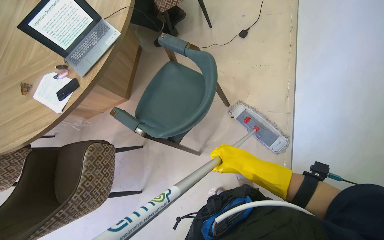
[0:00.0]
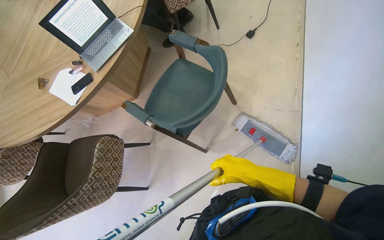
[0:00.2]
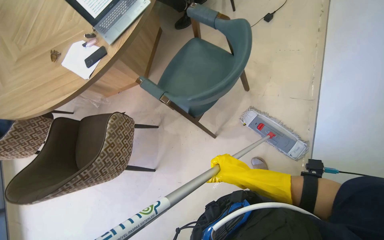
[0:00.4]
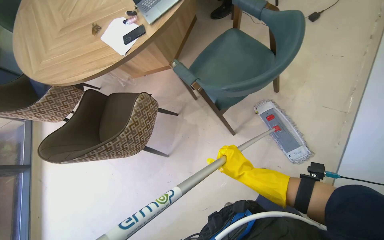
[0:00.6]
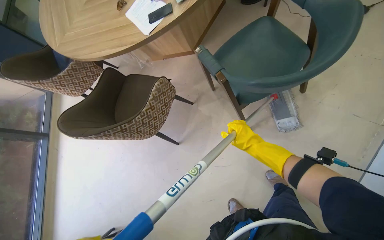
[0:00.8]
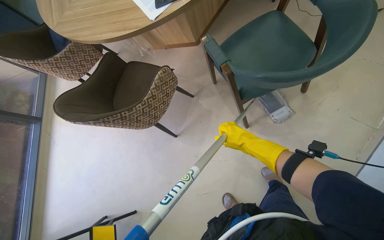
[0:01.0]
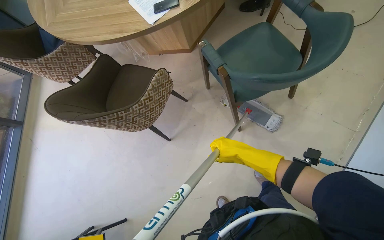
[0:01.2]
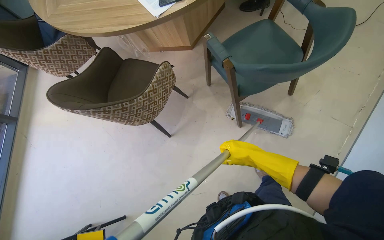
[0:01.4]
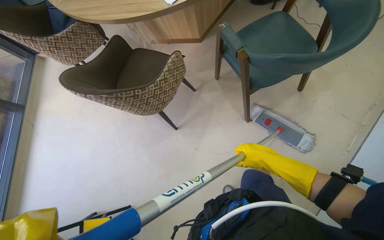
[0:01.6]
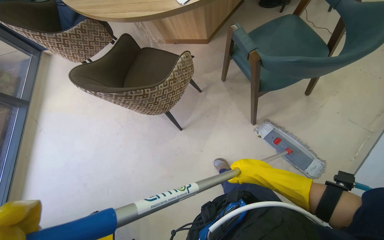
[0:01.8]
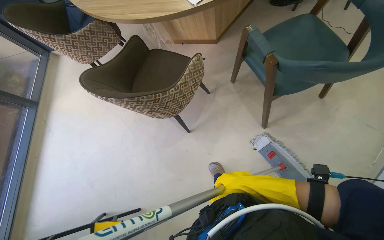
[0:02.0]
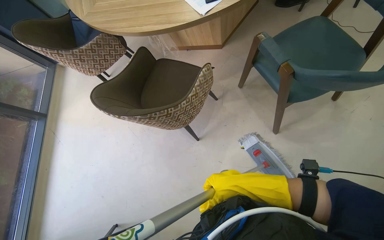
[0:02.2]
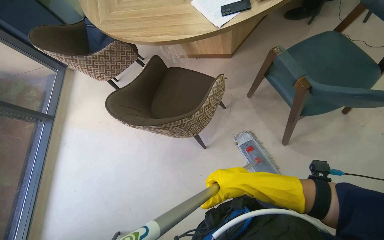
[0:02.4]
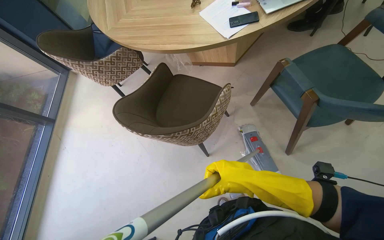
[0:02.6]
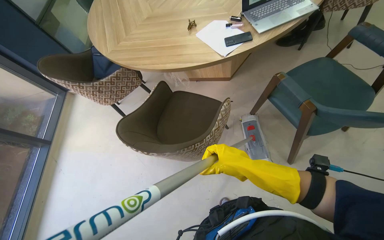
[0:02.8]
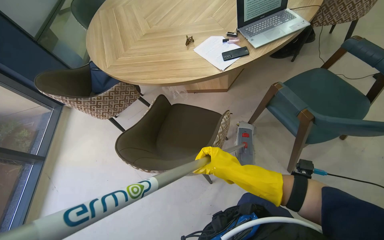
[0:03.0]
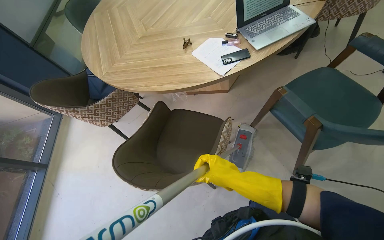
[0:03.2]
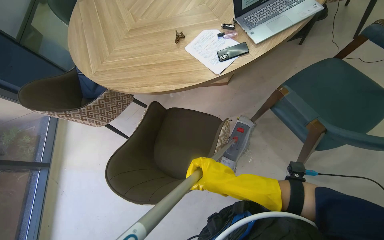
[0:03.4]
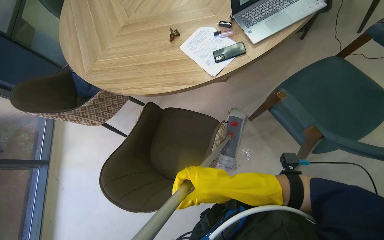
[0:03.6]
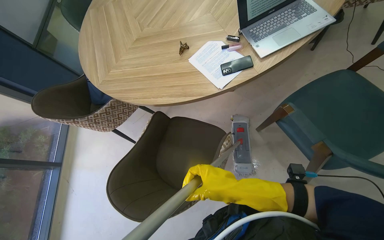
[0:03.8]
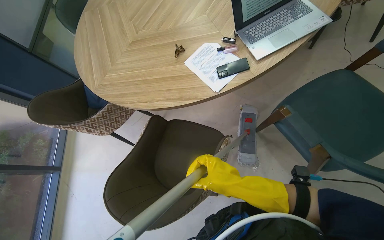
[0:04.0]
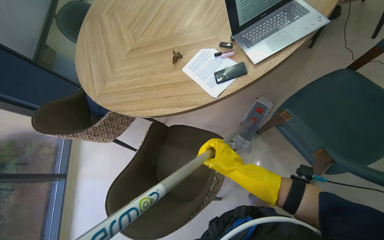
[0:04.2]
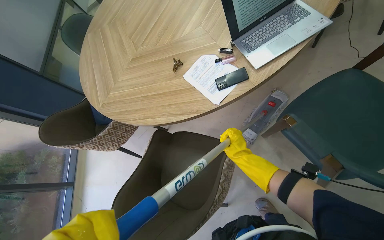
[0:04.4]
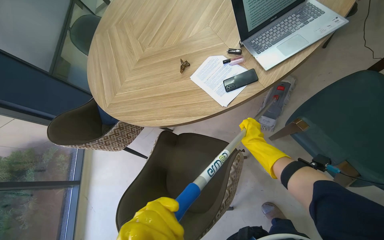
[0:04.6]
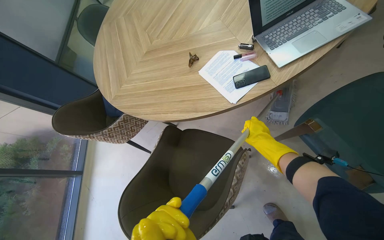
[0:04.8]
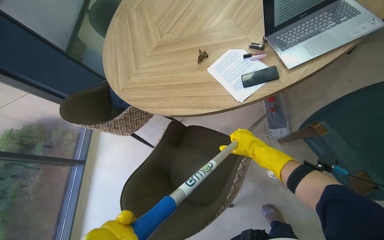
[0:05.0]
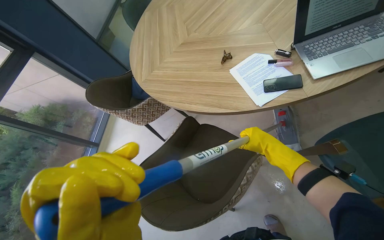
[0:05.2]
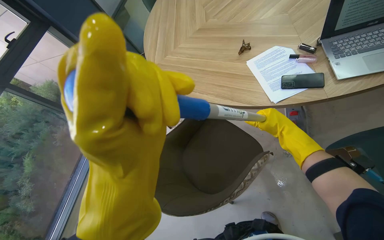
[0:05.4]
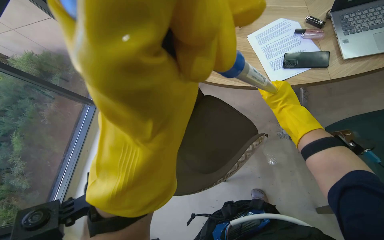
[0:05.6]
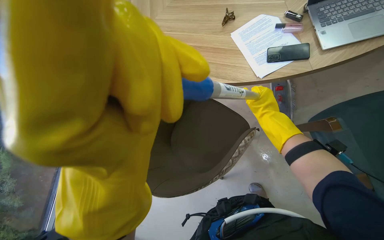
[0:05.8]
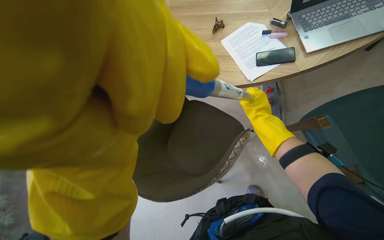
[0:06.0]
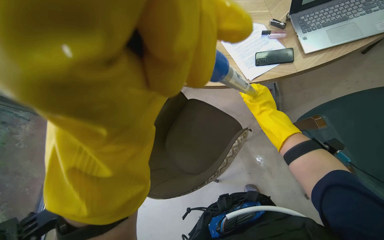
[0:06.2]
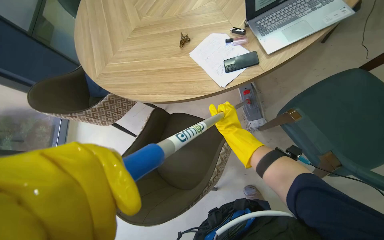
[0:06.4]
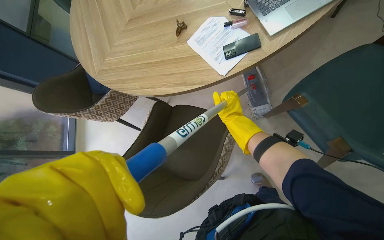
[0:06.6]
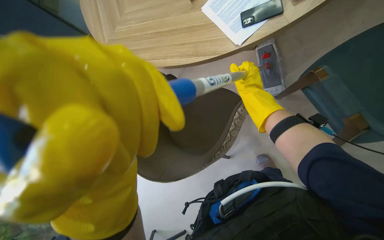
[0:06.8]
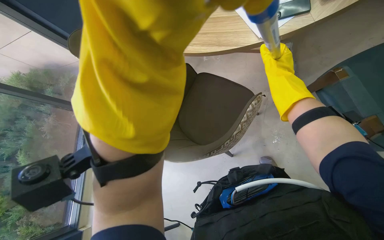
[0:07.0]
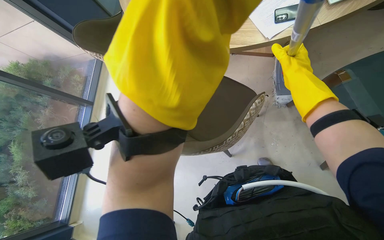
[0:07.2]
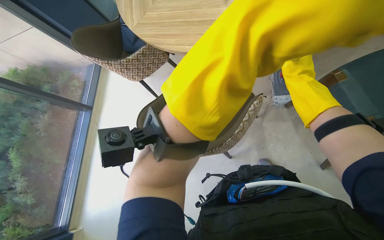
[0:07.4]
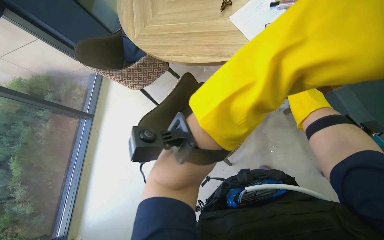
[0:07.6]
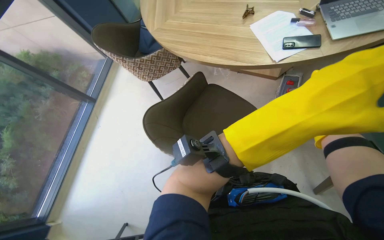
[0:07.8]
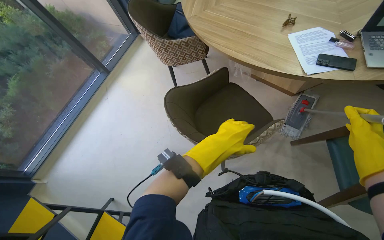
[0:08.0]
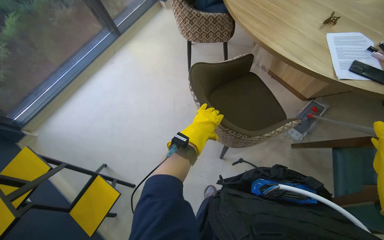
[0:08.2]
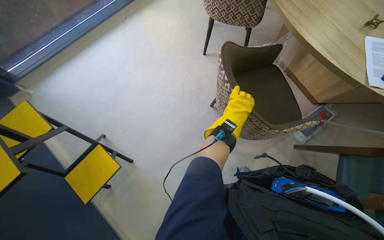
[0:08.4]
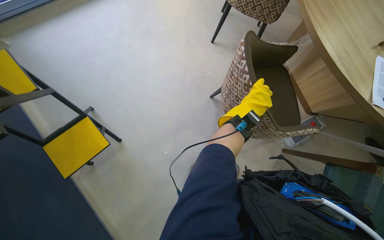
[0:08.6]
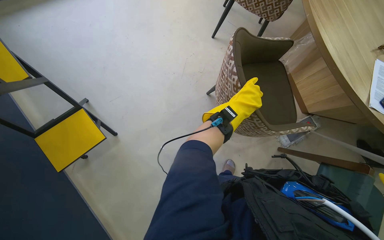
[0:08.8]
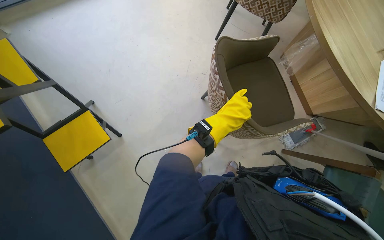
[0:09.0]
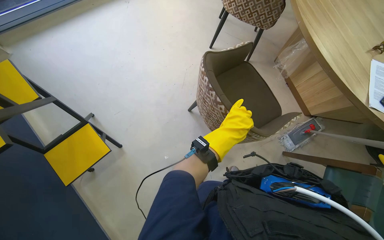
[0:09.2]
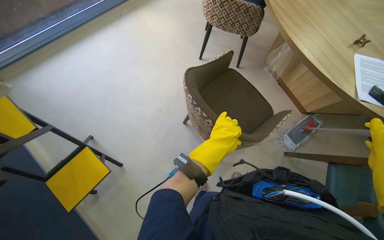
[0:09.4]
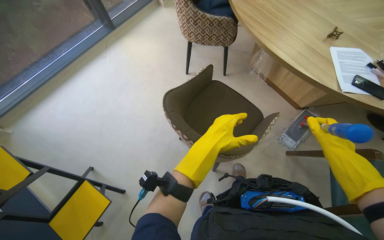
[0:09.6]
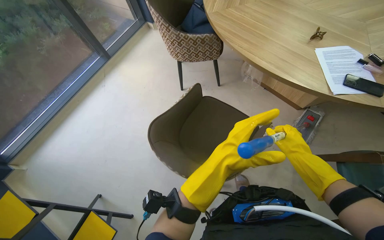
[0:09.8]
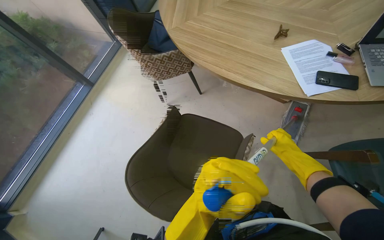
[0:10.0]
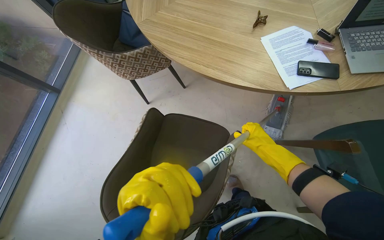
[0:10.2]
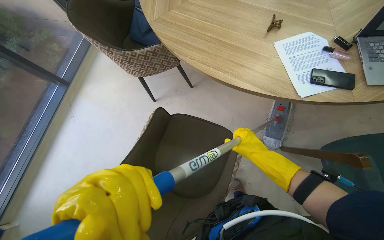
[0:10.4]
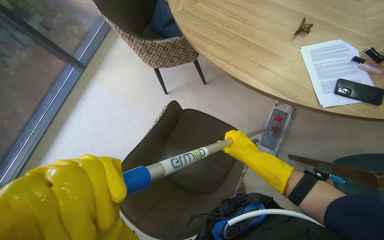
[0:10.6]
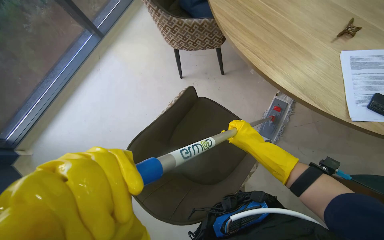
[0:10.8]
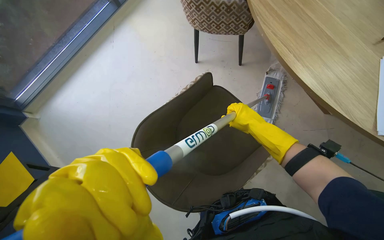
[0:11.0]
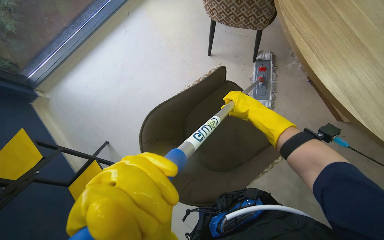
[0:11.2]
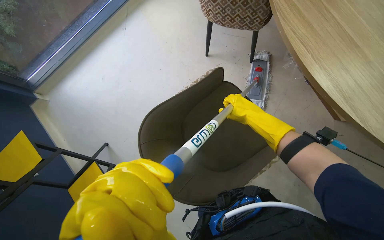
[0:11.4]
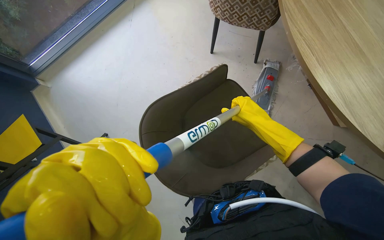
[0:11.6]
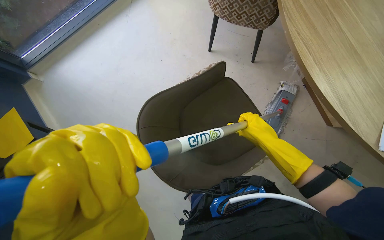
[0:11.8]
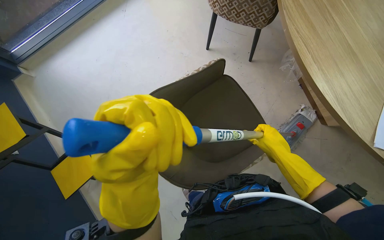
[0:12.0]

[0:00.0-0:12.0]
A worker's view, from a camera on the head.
Job: mopping floor.
The whole recording: Mopping floor. The worker continues mopping the floor in the office.
0:00.0 to 0:01.6: The camera is carried roughly 50 cm. The scene turns some 25 degrees clockwise in the picture.
0:01.6 to 0:03.0: The view tilts some 10 degrees upward. The right hand is displaced to the left by approximately 40 cm.
0:03.0 to 0:04.4: The right hand shifts roughly 20 cm farther from the camera.
0:04.4 to 0:06.0: The right hand moves up the picture, about 10 cm.
0:07.6 to 0:09.0: The camera travels roughly 50 cm. The camera pitches downward, by about 15 degrees. The scene rotates clockwise by about 55 degrees.
0:09.0 to 0:10.4: The camera travels approximately 50 cm. Everything in view rotates about 40 degrees counterclockwise.
0:10.4 to 0:12.0: The view tips downward by roughly 15 degrees. Everything in view rotates about 35 degrees clockwise.

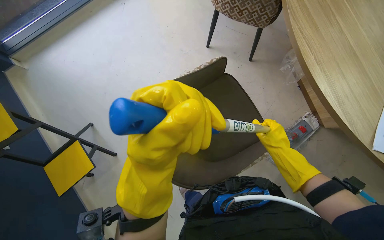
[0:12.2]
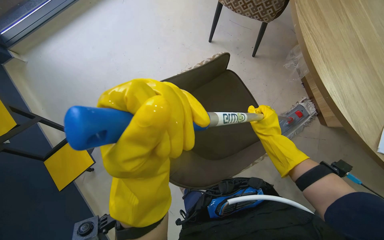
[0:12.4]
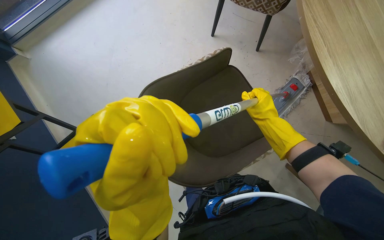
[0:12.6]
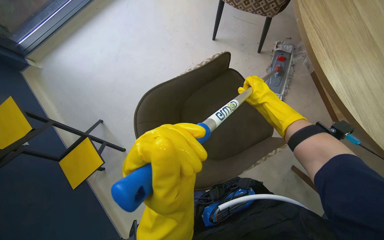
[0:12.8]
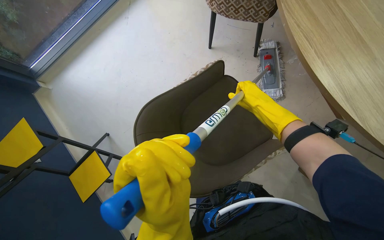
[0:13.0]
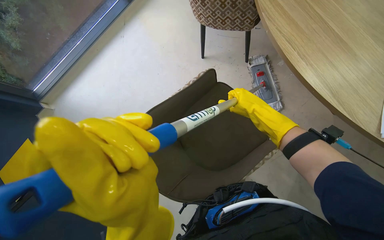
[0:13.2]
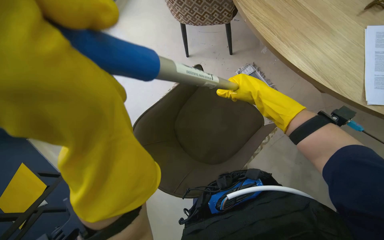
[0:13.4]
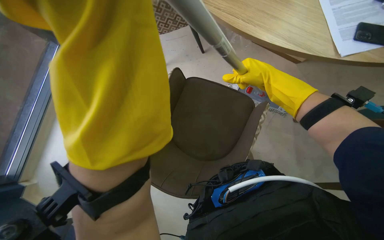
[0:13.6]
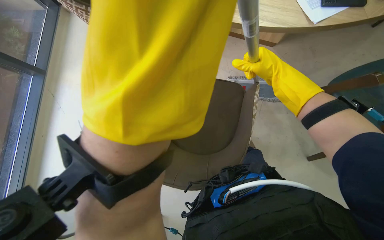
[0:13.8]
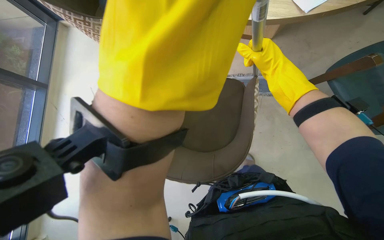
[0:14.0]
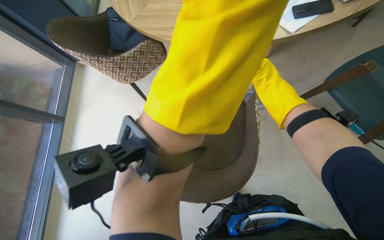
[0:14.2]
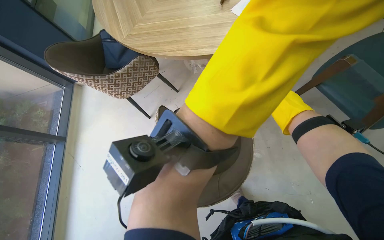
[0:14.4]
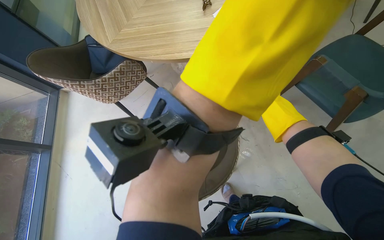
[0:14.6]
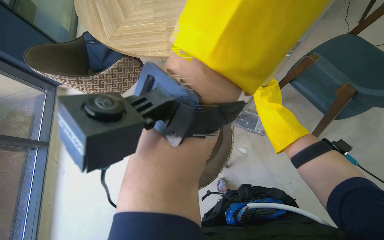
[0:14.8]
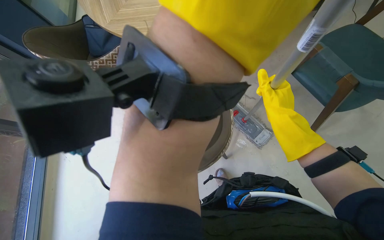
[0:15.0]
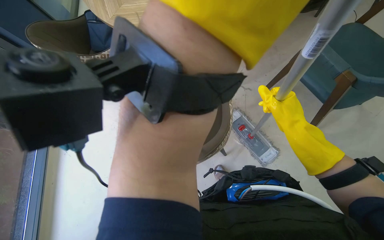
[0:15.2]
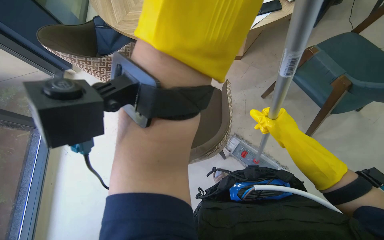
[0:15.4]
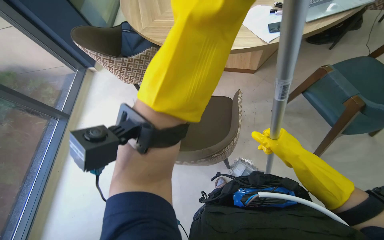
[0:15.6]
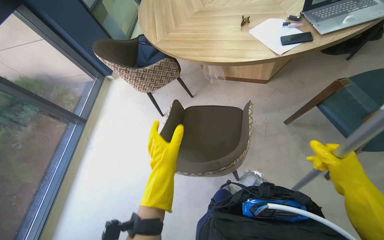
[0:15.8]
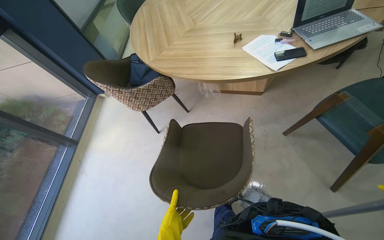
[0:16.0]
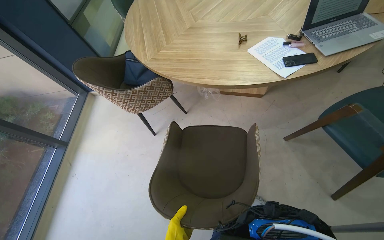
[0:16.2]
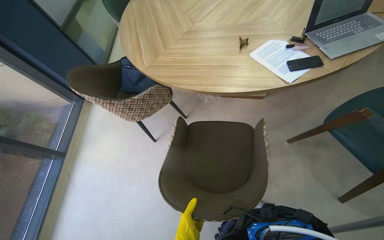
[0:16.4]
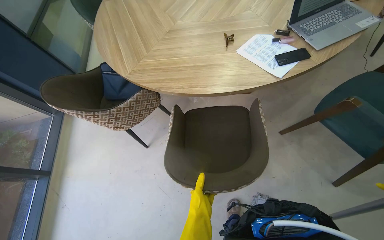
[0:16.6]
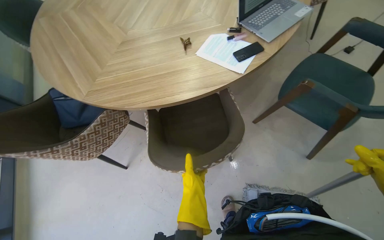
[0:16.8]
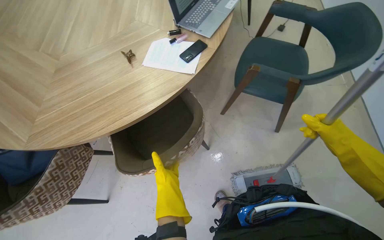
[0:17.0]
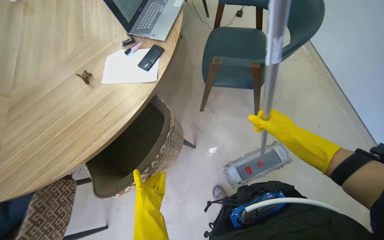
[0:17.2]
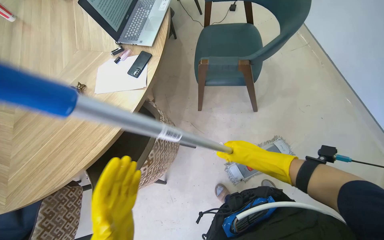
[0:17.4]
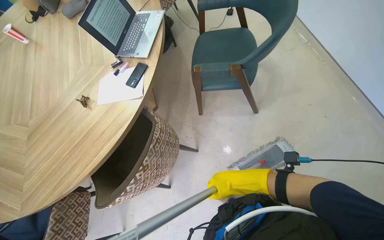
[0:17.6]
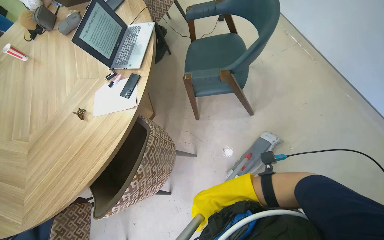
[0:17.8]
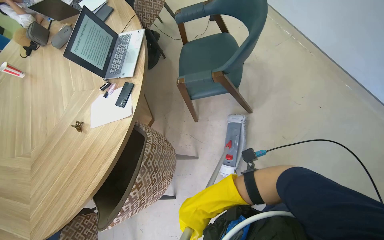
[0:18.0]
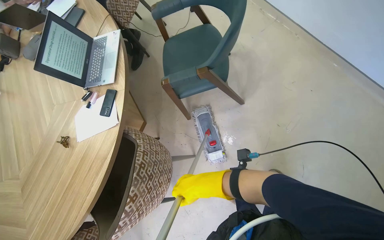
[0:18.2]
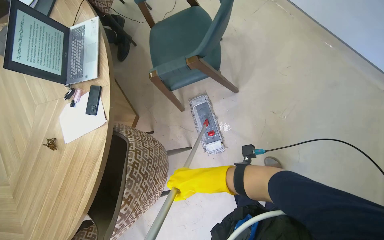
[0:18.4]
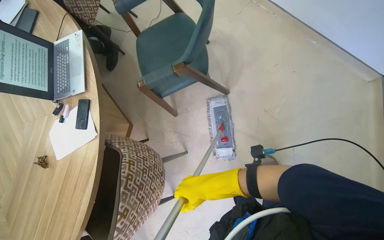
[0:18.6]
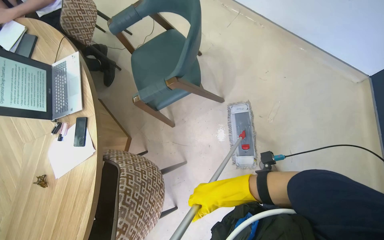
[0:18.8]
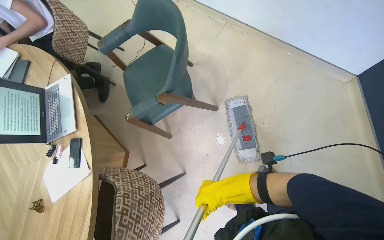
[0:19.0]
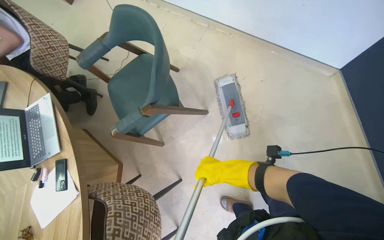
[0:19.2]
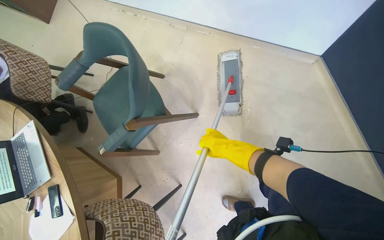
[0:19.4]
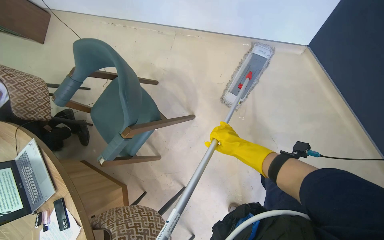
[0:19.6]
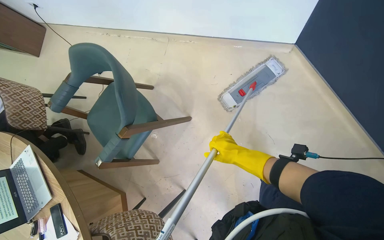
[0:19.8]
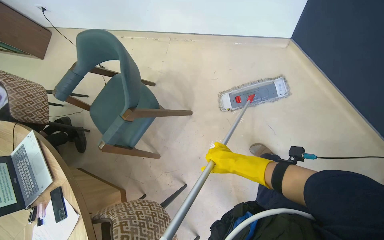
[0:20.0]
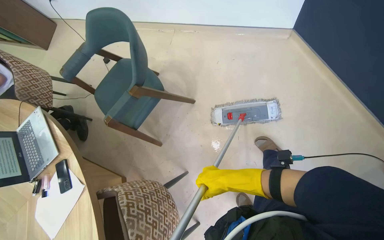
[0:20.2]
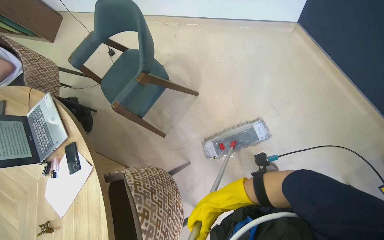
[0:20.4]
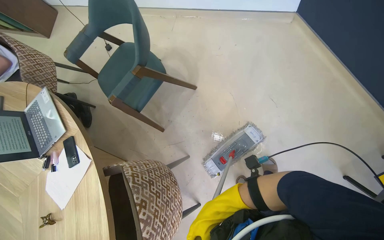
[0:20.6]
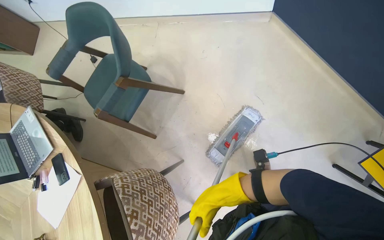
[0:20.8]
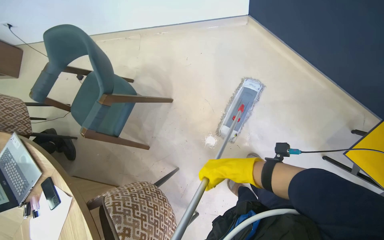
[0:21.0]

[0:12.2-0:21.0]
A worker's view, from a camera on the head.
Job: mopping floor.
The whole recording: Mopping floor. The worker continues mopping the floor in the office.
0:12.2 to 0:13.6: Everything in view rotates some 25 degrees counterclockwise.
0:13.6 to 0:15.2: The right hand moves down the picture, roughly 15 cm.
0:16.6 to 0:18.0: The wearer's head swings approximately 60 degrees to the right.
0:18.0 to 0:19.6: The scene turns roughly 40 degrees counterclockwise in the picture. The right hand travels to the right and up the picture by some 40 cm.
0:19.6 to 0:21.0: The wearer moves roughly 40 cm.
